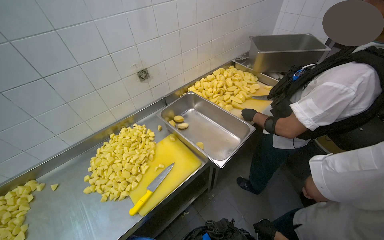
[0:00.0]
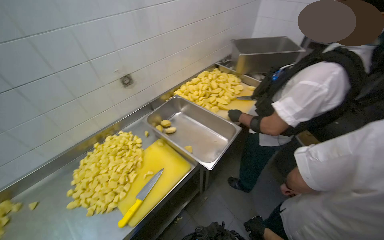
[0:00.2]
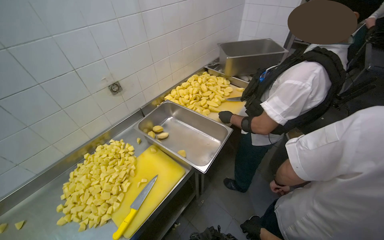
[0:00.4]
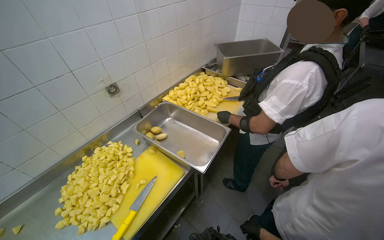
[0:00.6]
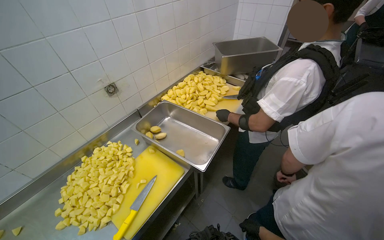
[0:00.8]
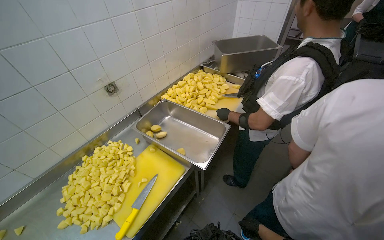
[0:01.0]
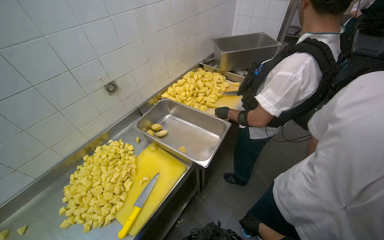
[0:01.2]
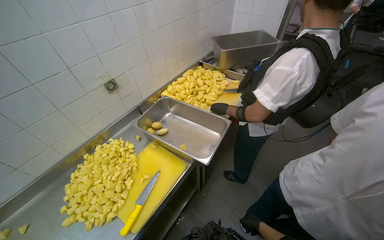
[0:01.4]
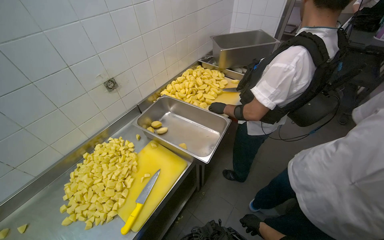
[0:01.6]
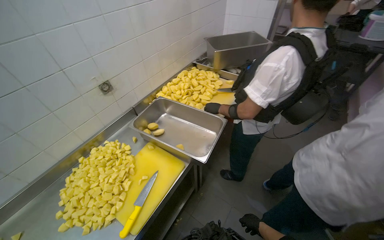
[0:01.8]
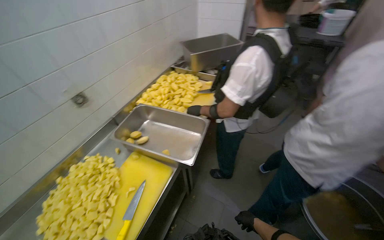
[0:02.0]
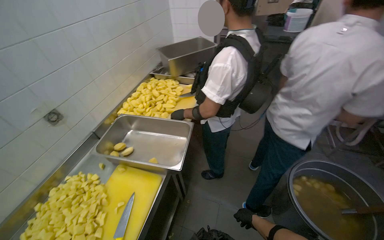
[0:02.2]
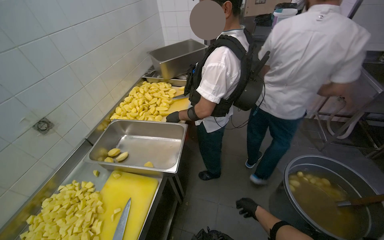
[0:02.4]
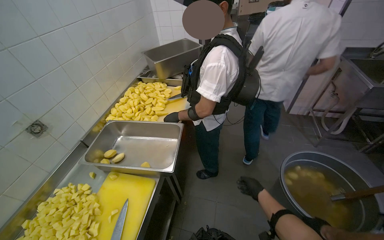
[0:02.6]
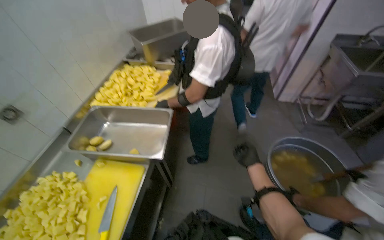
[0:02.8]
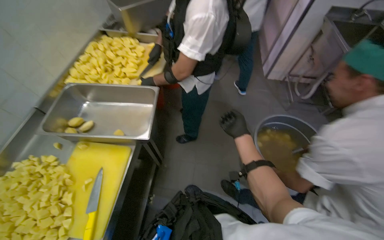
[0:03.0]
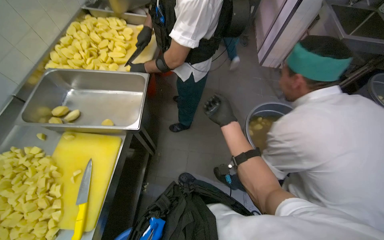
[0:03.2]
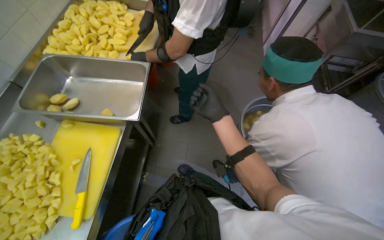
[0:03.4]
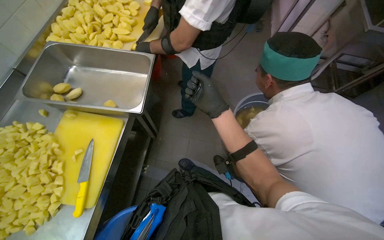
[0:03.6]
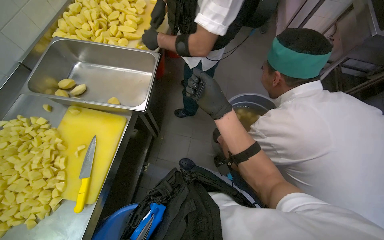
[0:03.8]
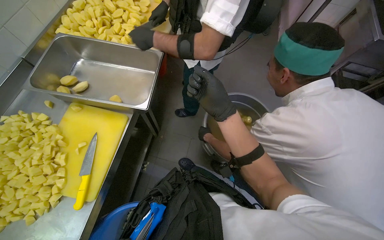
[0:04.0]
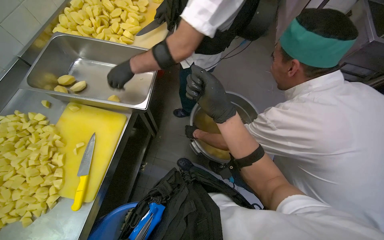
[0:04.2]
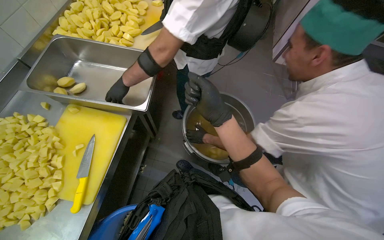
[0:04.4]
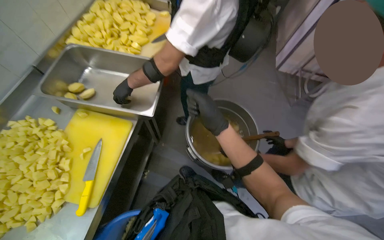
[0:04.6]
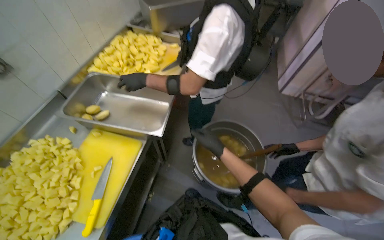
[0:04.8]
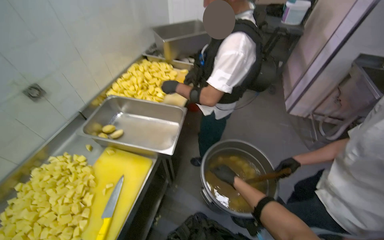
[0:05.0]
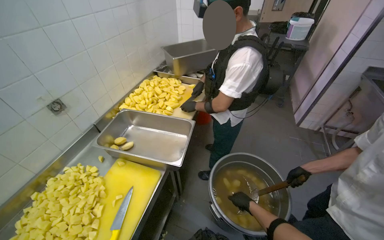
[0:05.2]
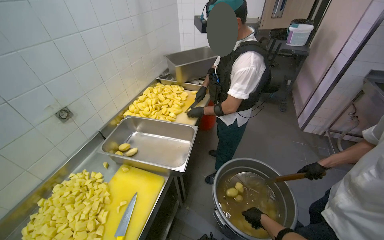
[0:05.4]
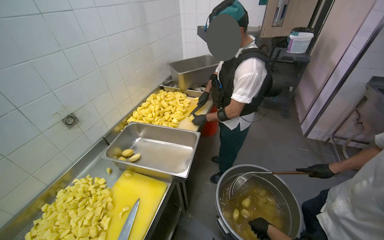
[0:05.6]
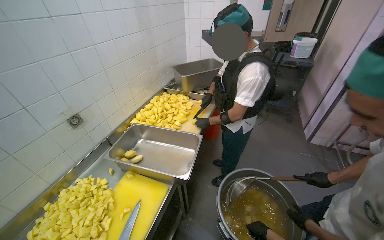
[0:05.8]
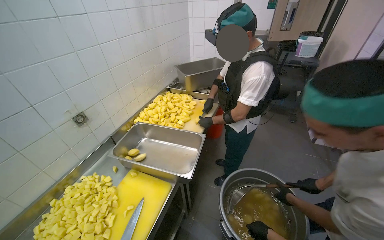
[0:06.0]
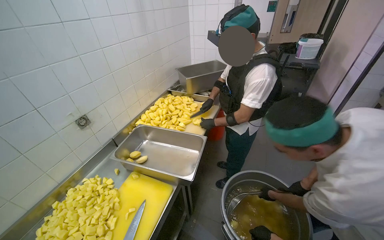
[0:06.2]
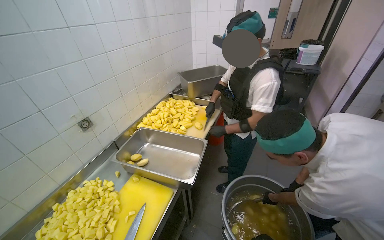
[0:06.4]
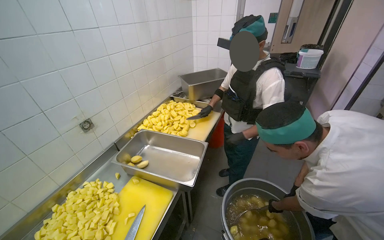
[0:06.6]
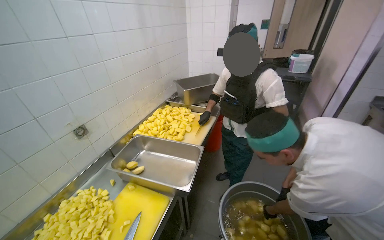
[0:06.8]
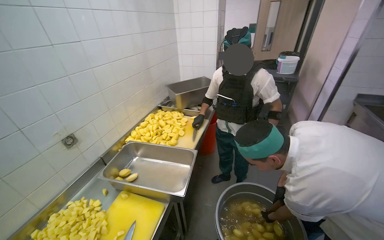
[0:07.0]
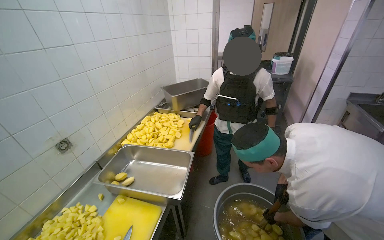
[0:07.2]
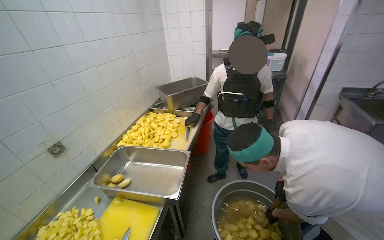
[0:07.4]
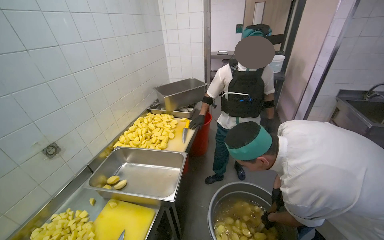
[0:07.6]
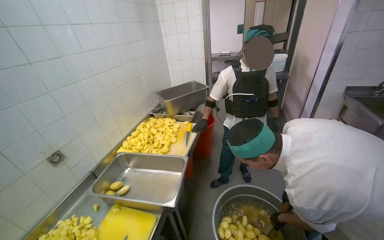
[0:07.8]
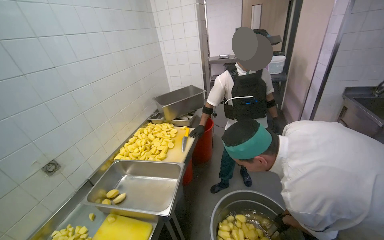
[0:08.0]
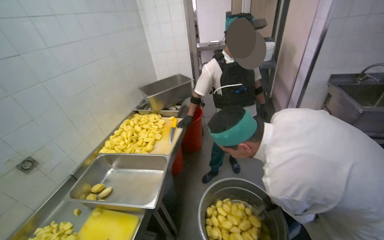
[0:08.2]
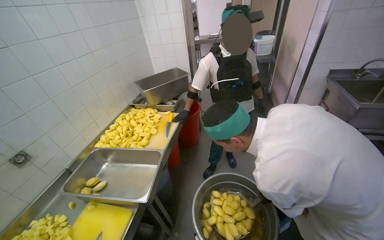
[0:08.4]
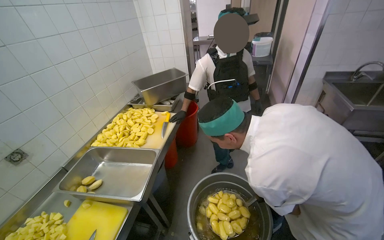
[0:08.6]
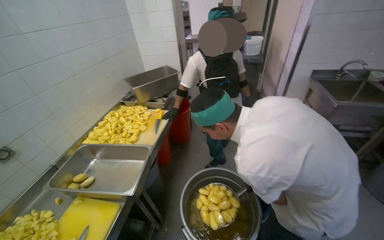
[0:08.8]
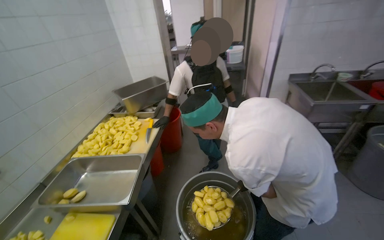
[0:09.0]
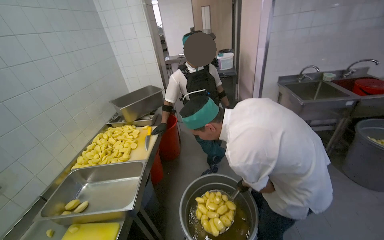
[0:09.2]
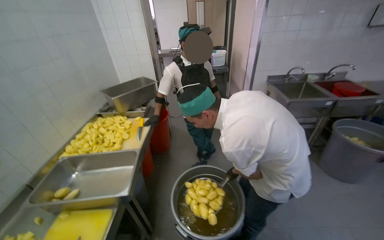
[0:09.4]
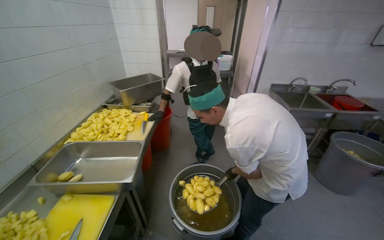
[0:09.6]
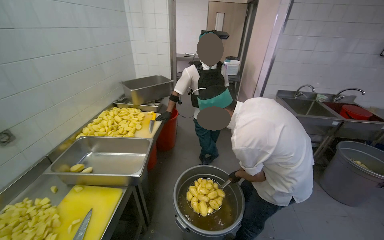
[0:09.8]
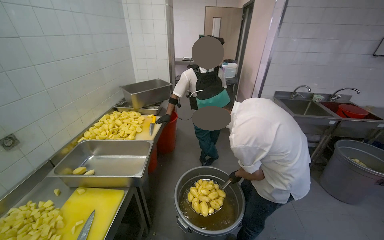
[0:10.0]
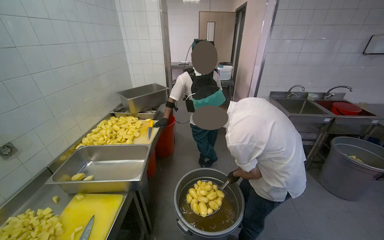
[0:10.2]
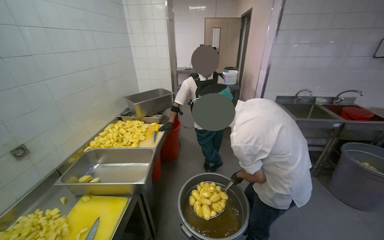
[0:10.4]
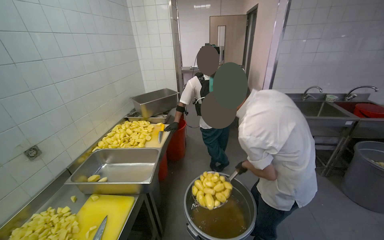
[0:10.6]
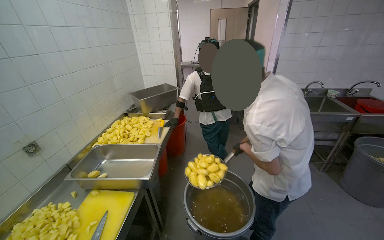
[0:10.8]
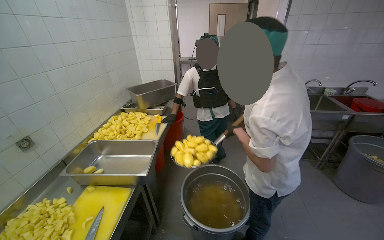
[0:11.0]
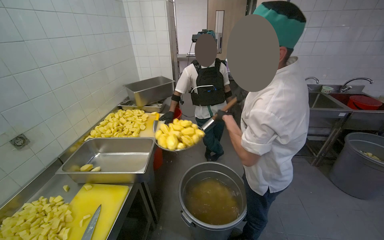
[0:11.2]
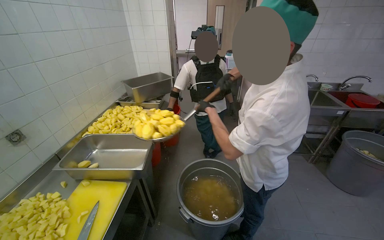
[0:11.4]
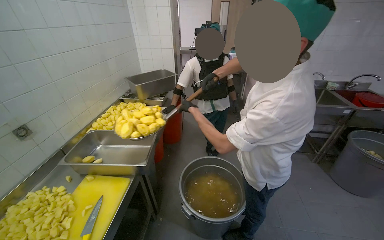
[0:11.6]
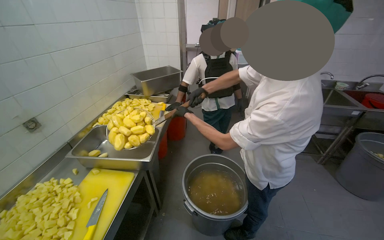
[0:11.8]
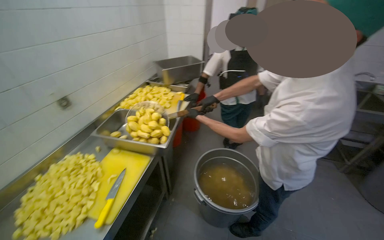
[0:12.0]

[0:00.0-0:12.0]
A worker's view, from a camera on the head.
Job: preparing food.
The whole recording: Cutting potatoes into cubes. The worker continues cutting peeled potatoes into cubes on a yellow cutting board.
0:01.6 to 0:03.0: The wearer's head swings about 30 degrees to the right.
0:03.0 to 0:04.4: The right hand goes some 20 cm nearer to the camera and to the left.
0:04.4 to 0:06.0: The view tilts some 30 degrees upward.

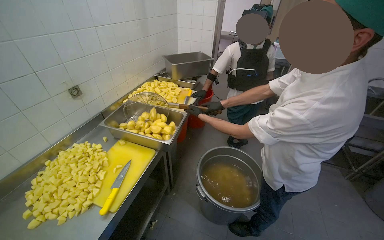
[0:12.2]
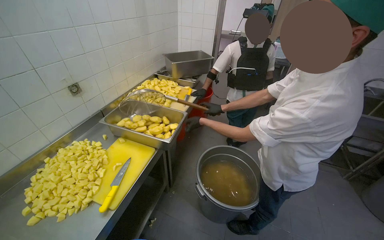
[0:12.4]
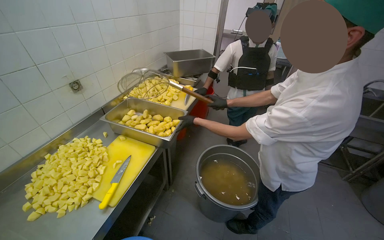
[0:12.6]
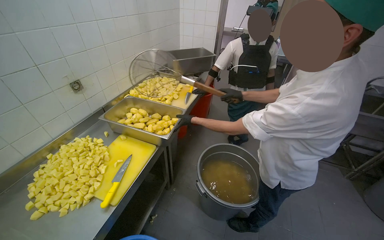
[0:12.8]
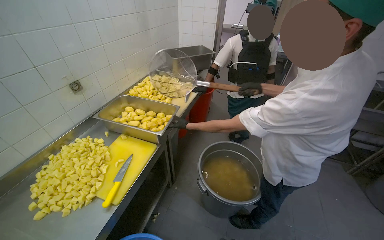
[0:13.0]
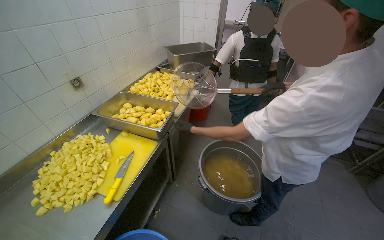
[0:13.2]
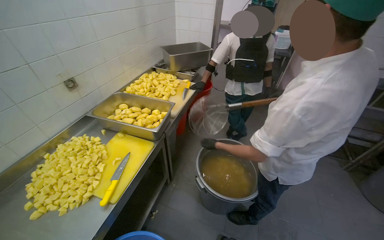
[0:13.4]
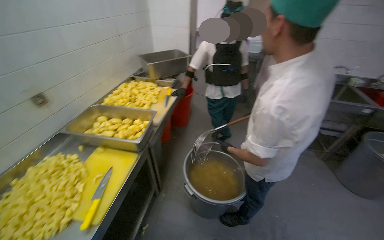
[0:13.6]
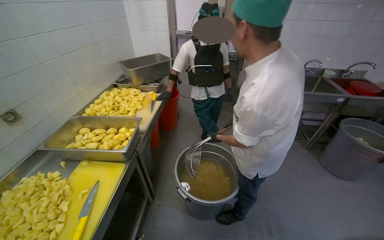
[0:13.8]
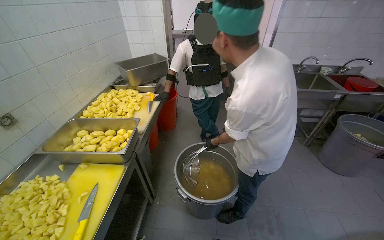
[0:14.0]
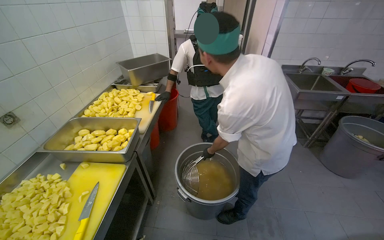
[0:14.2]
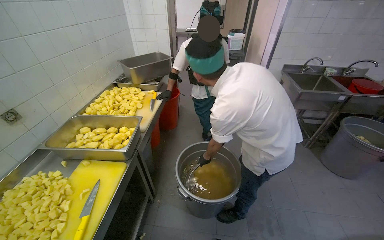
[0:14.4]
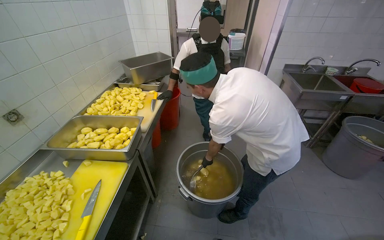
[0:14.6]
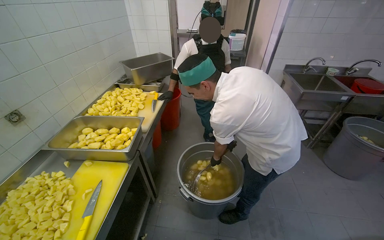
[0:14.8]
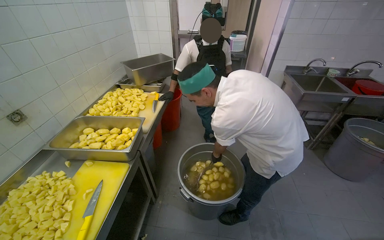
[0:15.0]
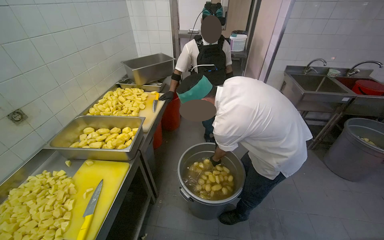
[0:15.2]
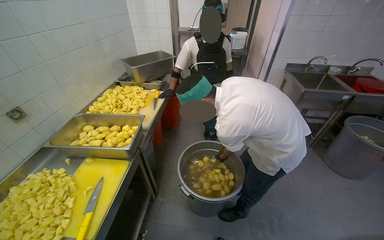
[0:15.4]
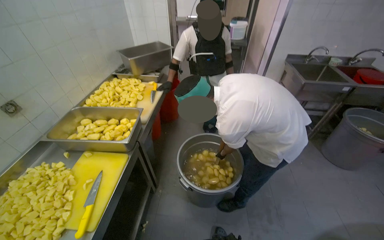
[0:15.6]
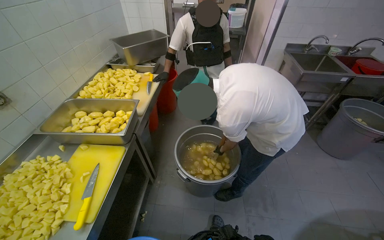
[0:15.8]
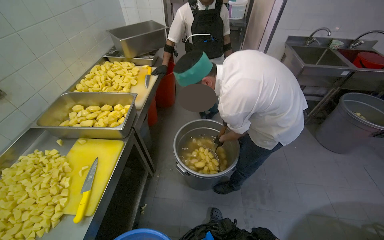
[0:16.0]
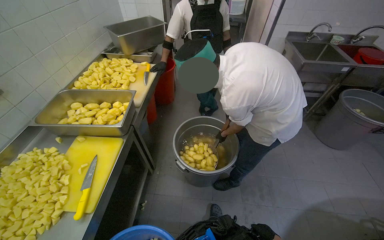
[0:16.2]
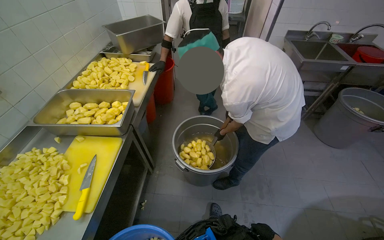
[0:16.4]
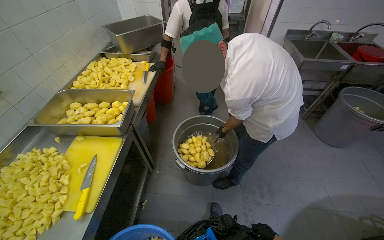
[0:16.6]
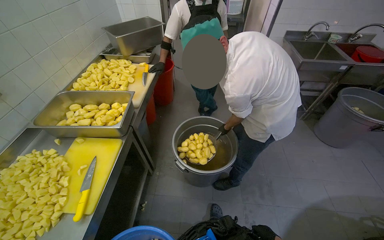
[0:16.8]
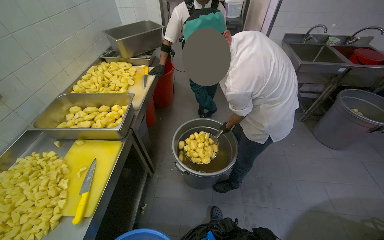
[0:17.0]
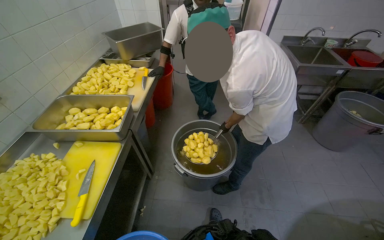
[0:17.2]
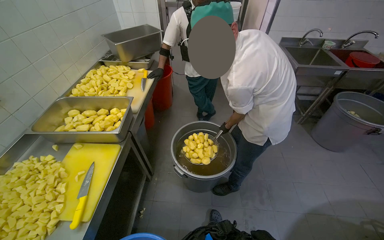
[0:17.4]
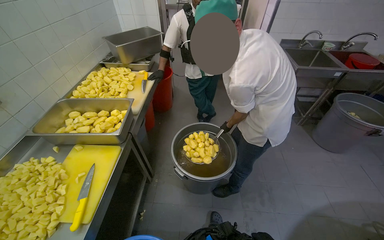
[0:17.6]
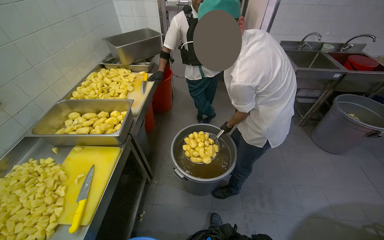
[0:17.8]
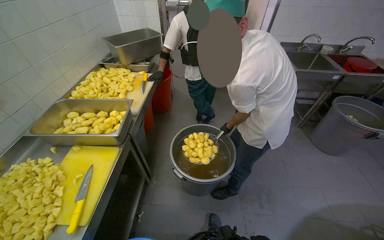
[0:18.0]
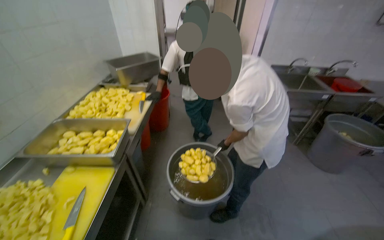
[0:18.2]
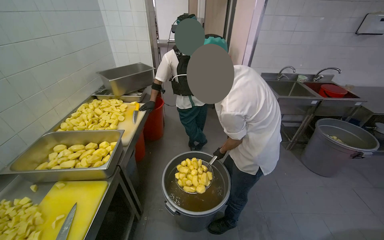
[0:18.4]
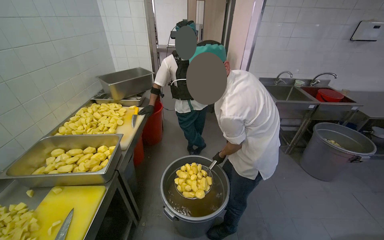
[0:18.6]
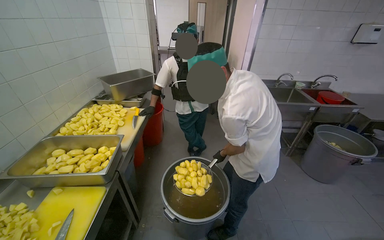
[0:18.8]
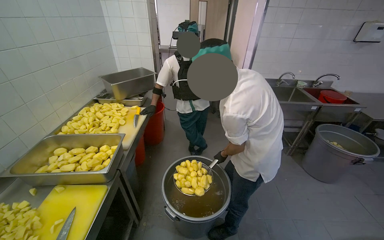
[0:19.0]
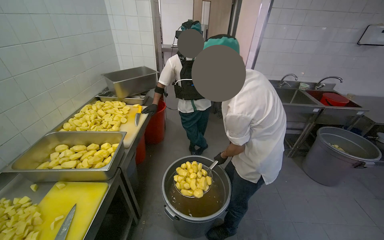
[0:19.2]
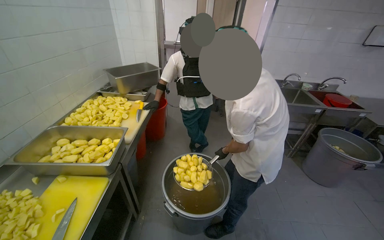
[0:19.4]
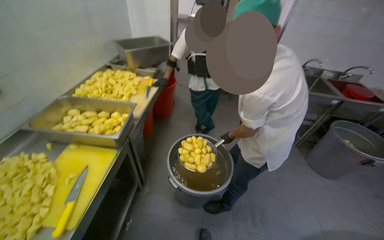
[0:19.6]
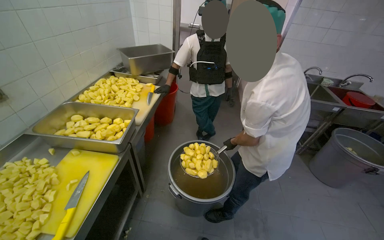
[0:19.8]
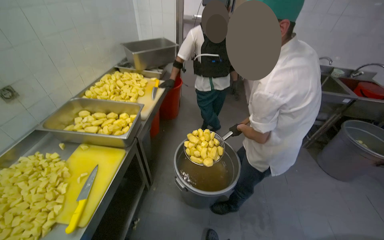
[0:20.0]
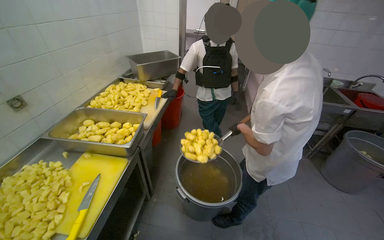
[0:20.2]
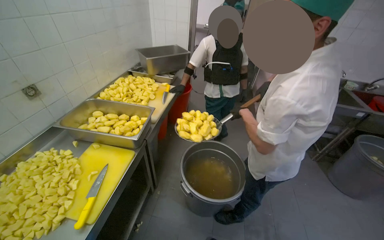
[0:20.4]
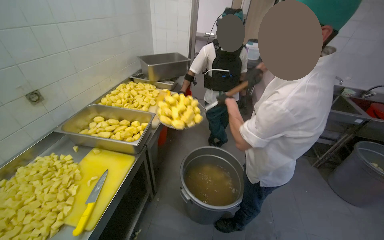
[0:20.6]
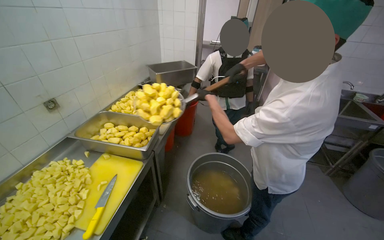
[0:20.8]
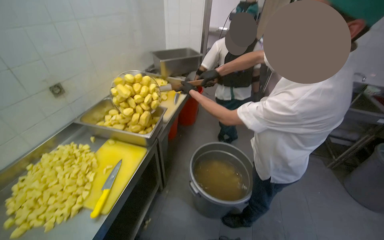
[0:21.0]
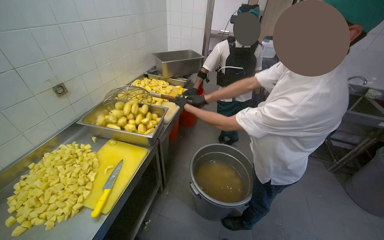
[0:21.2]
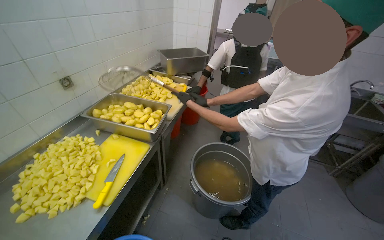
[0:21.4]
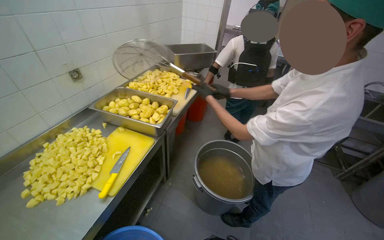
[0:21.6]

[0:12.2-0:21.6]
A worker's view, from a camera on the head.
Job: preparing food.
The whole recording: Cutting potatoes into cubes. The worker continues cutting peeled potatoes into cubes on a yellow cutting board.
0:17.0 to 0:18.4: The view tips upward by about 10 degrees.
